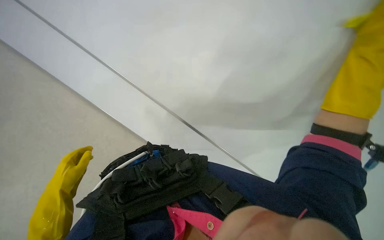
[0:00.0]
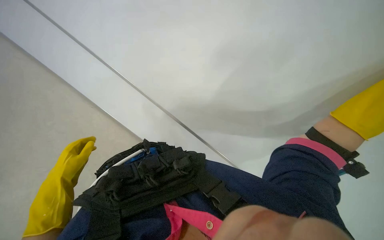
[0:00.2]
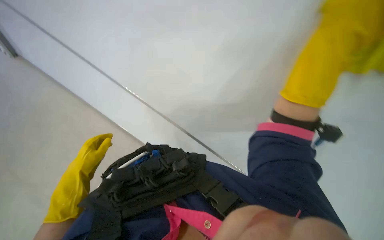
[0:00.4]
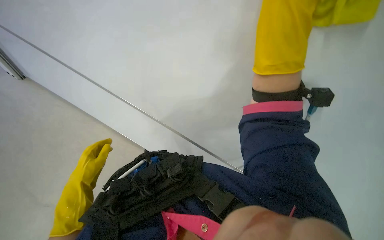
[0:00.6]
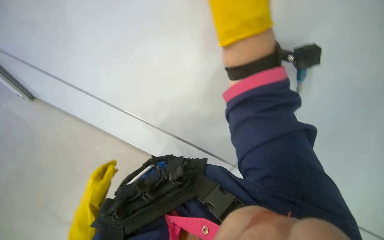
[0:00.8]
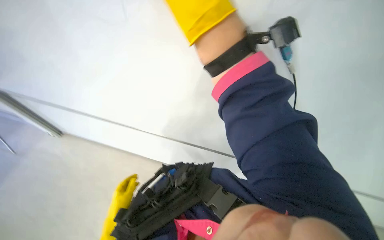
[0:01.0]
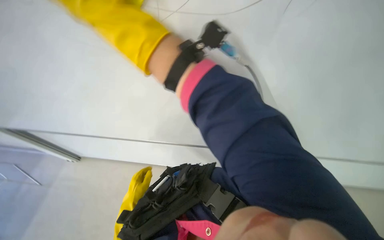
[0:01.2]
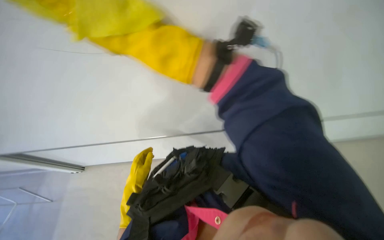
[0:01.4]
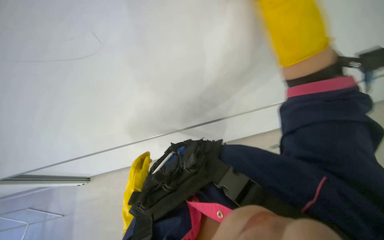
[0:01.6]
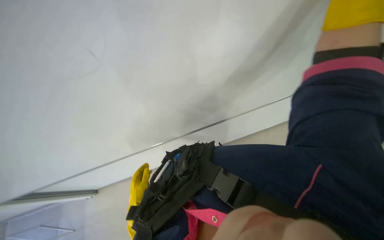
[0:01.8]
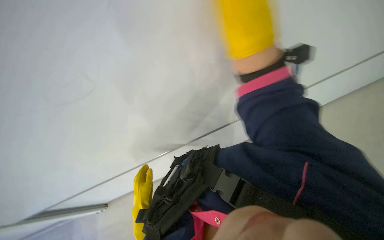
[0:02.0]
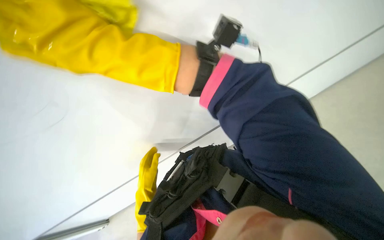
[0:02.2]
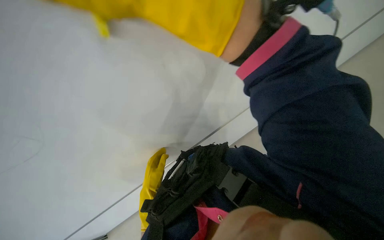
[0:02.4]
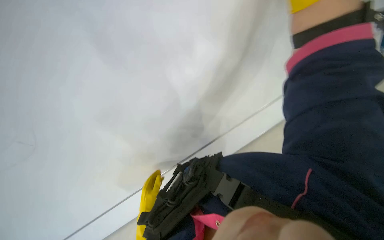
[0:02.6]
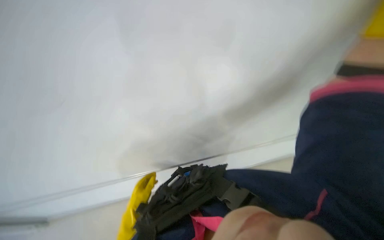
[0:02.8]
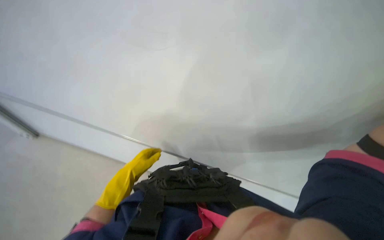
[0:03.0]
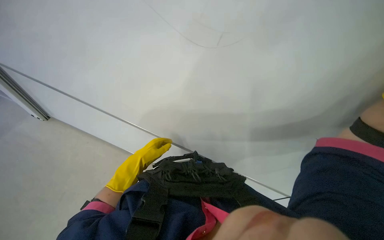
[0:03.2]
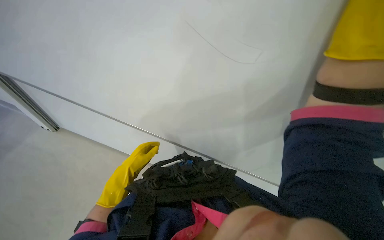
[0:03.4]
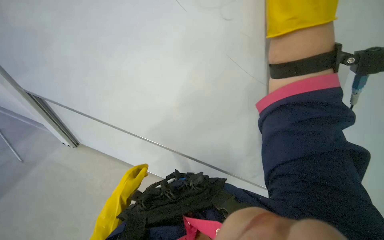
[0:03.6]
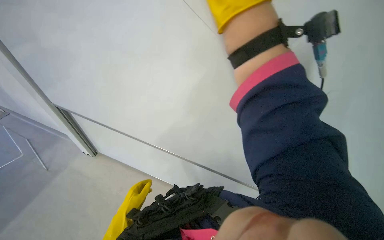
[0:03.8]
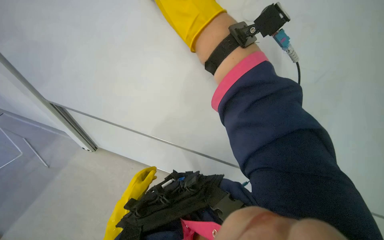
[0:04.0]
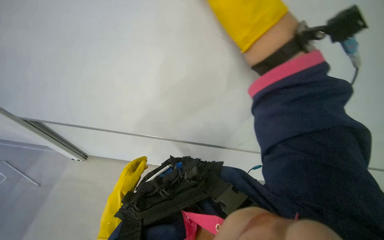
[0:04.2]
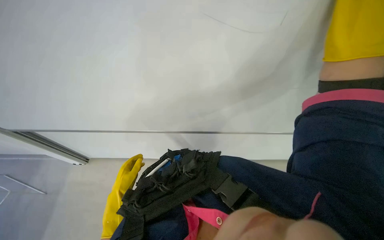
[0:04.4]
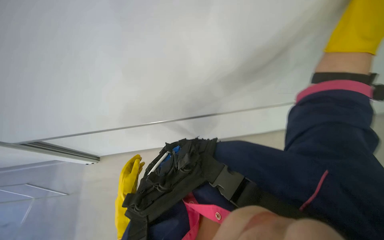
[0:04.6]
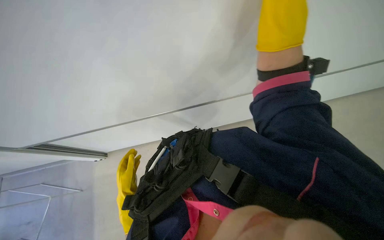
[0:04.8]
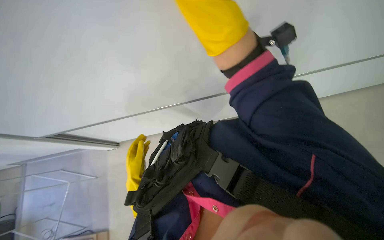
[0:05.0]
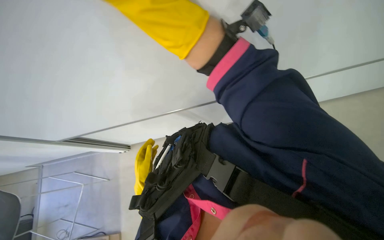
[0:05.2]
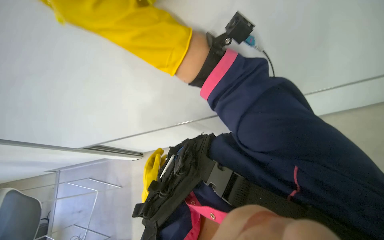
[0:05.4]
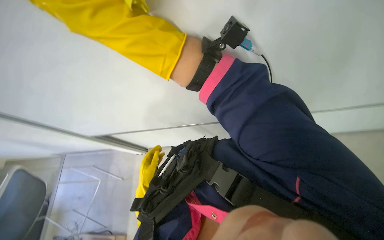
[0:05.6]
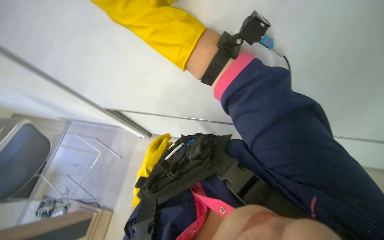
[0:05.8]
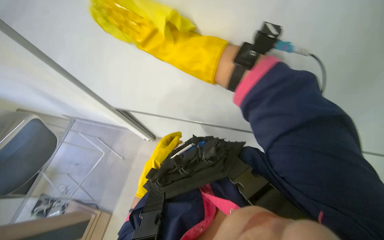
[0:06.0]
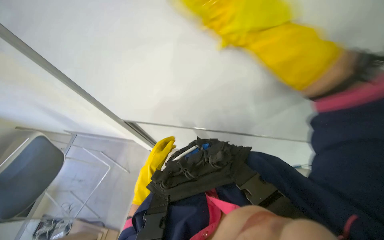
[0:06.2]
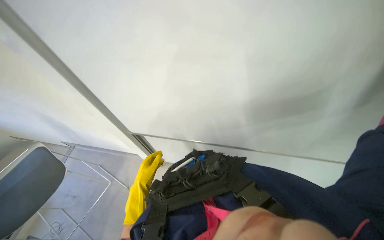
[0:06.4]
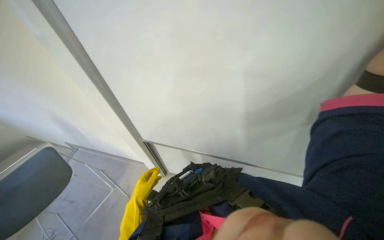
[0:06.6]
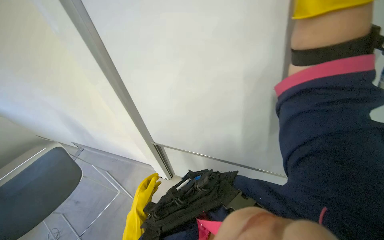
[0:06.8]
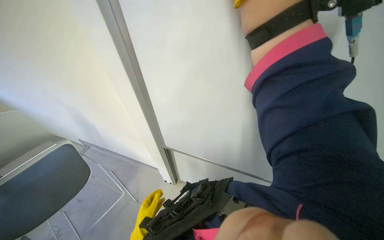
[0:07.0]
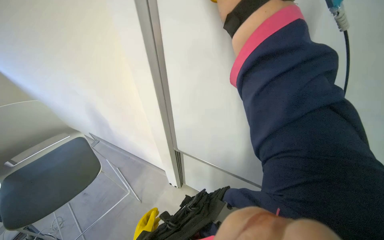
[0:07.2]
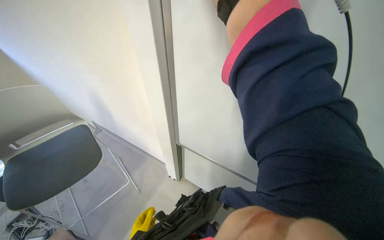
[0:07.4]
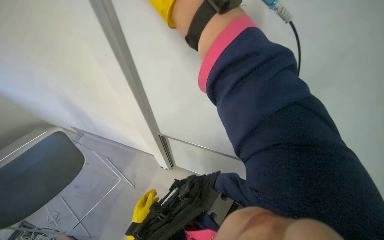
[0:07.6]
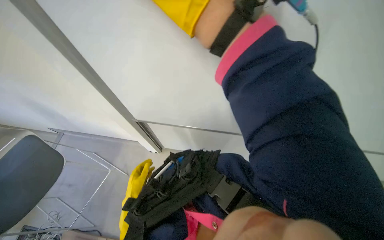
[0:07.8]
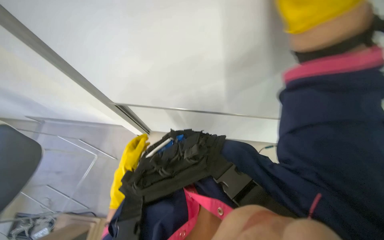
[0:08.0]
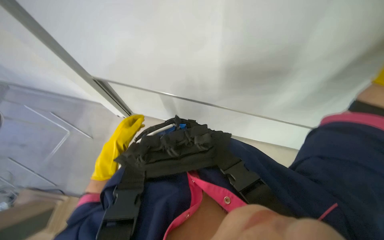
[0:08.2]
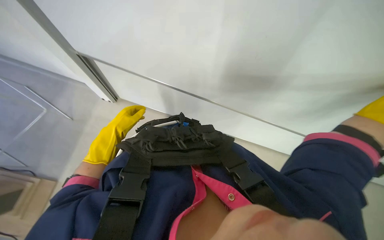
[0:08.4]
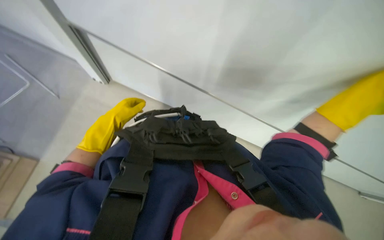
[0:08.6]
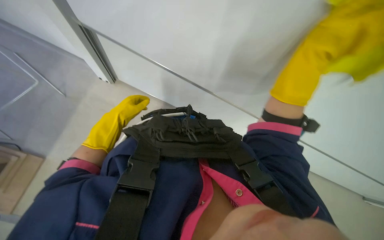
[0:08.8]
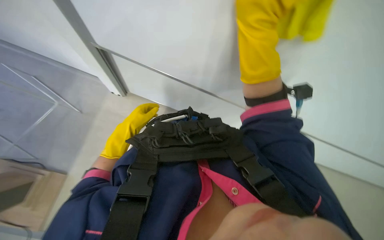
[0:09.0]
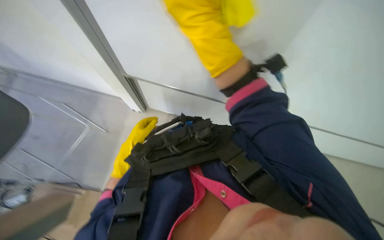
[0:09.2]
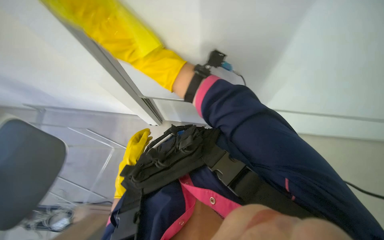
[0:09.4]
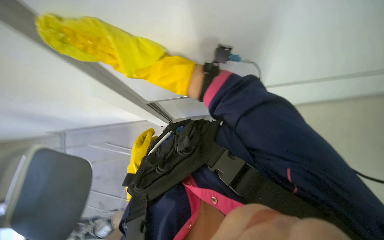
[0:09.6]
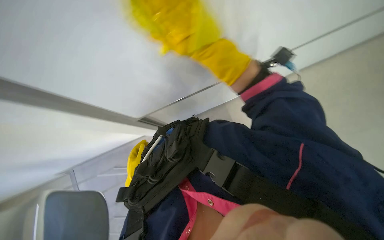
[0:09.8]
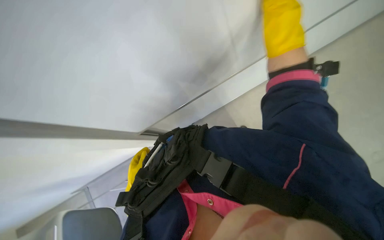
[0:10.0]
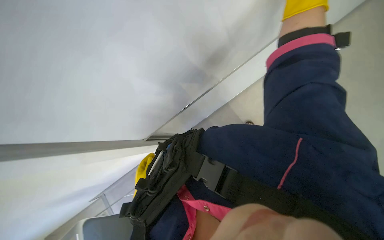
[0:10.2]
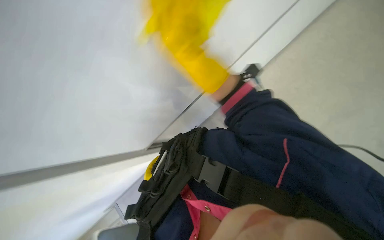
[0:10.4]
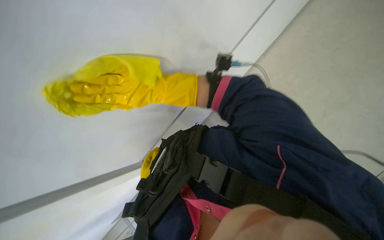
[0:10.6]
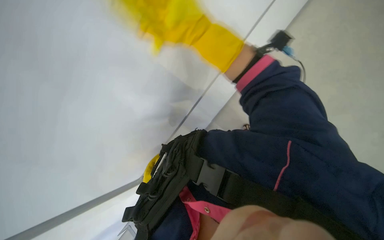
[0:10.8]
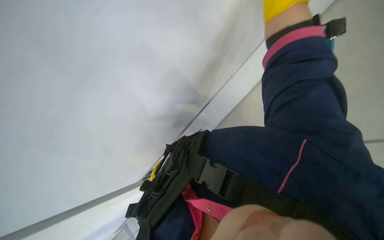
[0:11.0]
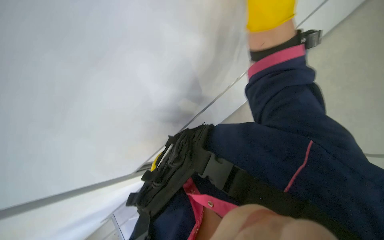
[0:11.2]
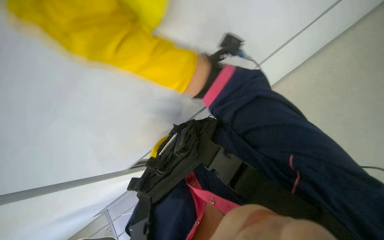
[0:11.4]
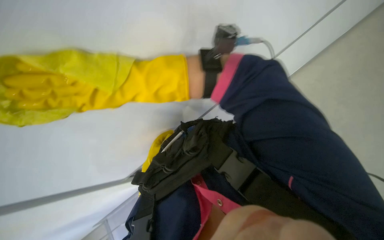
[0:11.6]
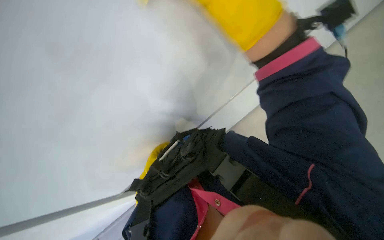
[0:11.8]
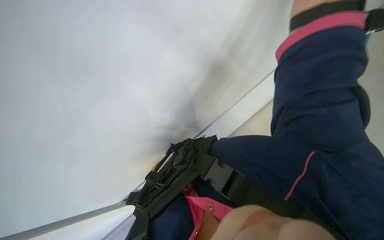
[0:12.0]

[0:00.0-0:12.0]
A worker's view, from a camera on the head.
Job: wiping surfaces.
The whole recording: Wiping white board. The worker wipes the white board with a yellow cleaning cloth.
0:00.0 to 0:01.6: The scene rotates counterclockwise by roughly 45 degrees.
0:01.6 to 0:03.0: The left hand is displaced to the left by some 10 cm.
0:03.0 to 0:04.4: The left hand goes farther from the camera and returns, some 15 cm each way.
0:04.4 to 0:06.0: The camera pitches downward, by about 20 degrees. The left hand moves farther from the camera and up the picture, about 40 cm.
0:06.0 to 0:07.6: The camera pitches upward, by some 15 degrees.
0:07.6 to 0:09.0: The wearer looks roughly 15 degrees further to the right. The wearer looks about 20 degrees further downward. The left hand moves up the picture, some 20 cm.
0:09.0 to 0:10.4: The camera is aimed about 15 degrees further to the left. Everything in view rotates about 55 degrees counterclockwise.

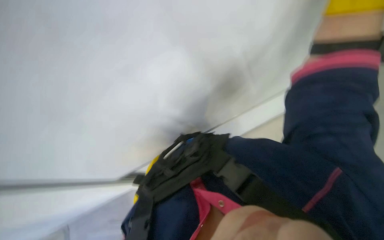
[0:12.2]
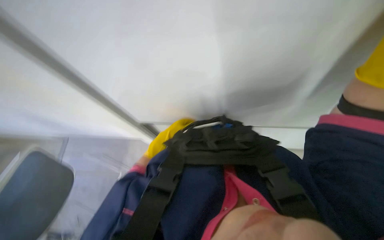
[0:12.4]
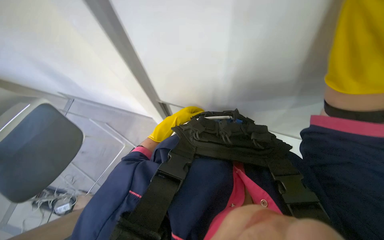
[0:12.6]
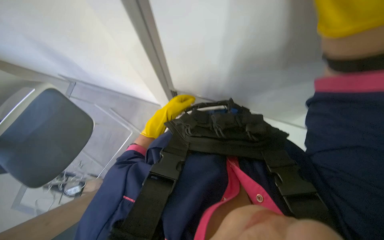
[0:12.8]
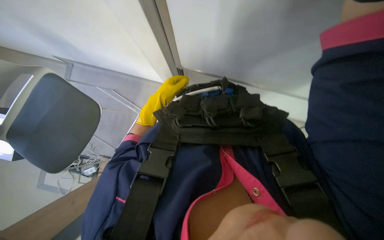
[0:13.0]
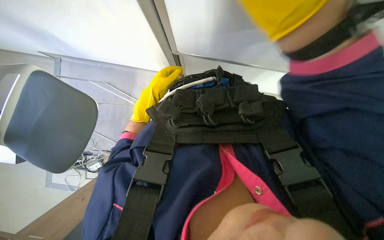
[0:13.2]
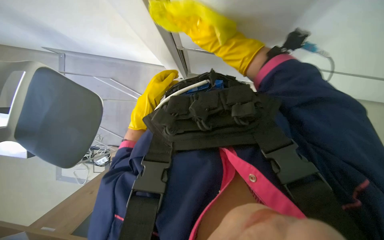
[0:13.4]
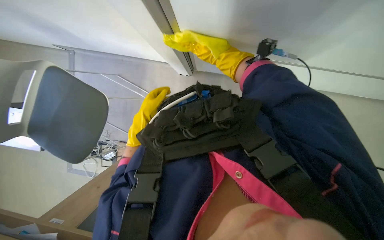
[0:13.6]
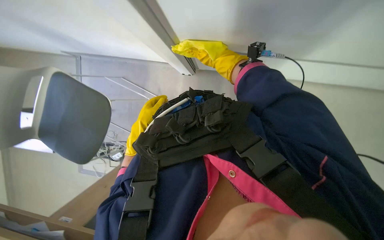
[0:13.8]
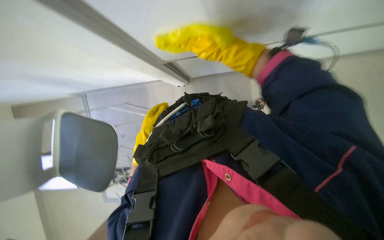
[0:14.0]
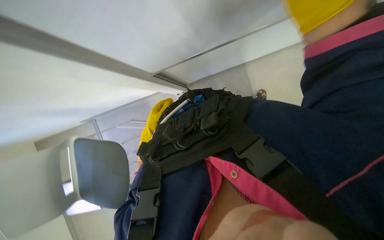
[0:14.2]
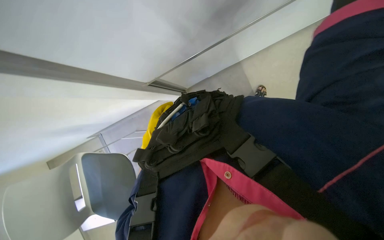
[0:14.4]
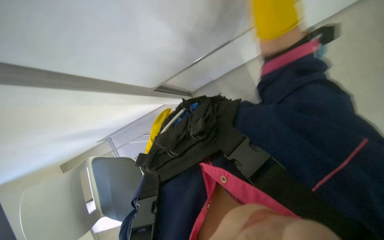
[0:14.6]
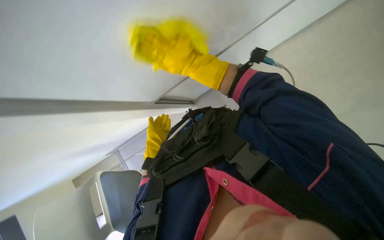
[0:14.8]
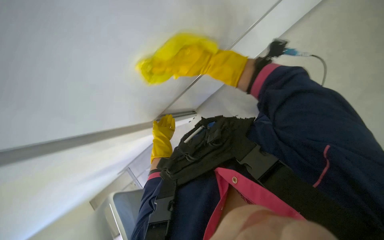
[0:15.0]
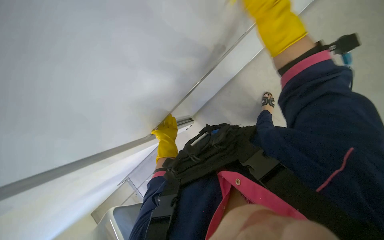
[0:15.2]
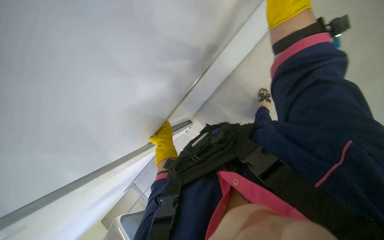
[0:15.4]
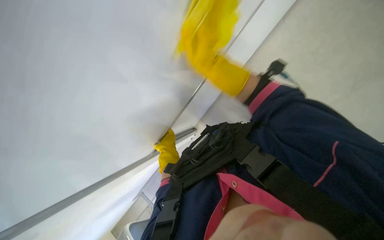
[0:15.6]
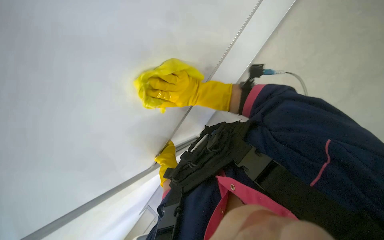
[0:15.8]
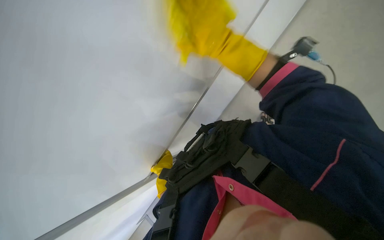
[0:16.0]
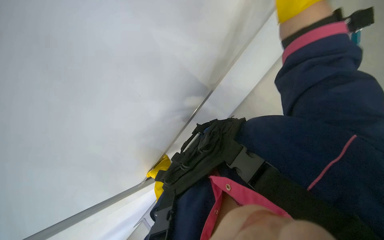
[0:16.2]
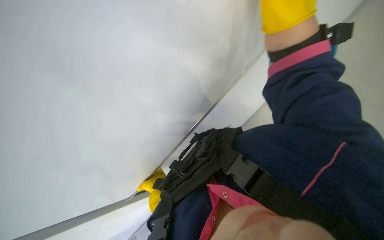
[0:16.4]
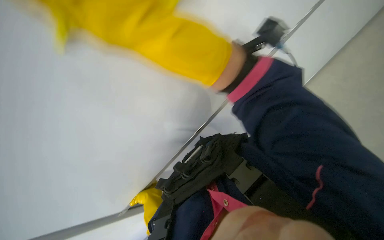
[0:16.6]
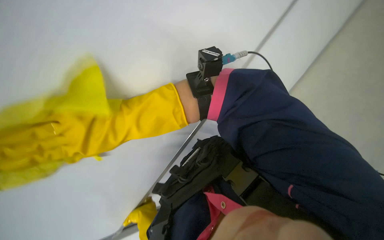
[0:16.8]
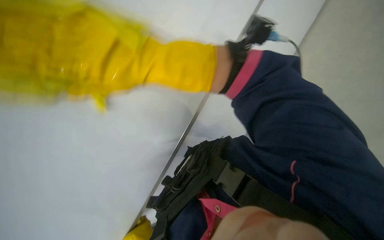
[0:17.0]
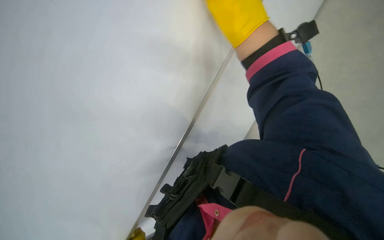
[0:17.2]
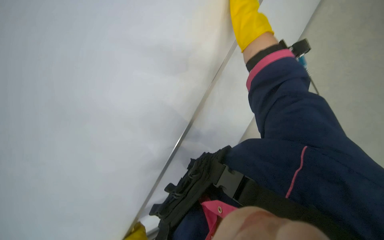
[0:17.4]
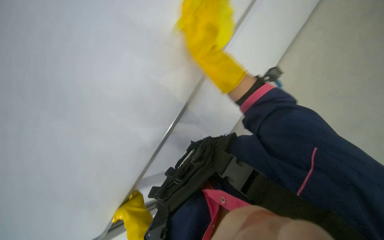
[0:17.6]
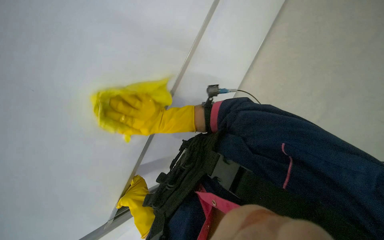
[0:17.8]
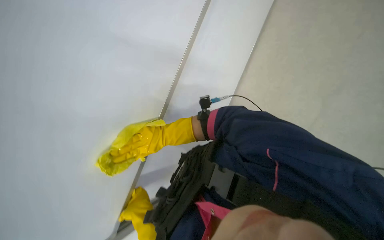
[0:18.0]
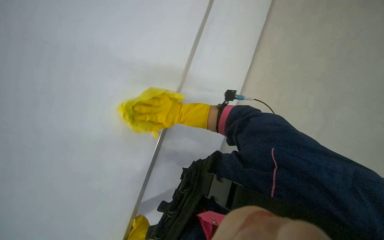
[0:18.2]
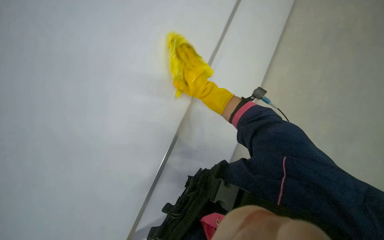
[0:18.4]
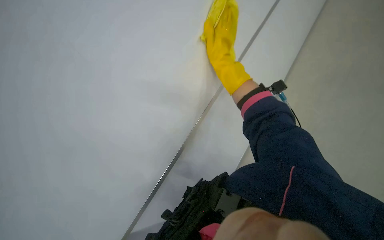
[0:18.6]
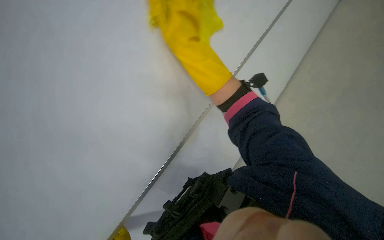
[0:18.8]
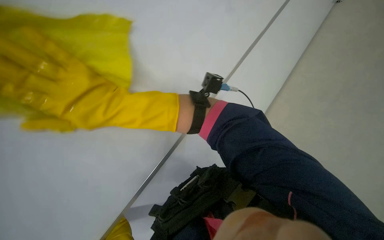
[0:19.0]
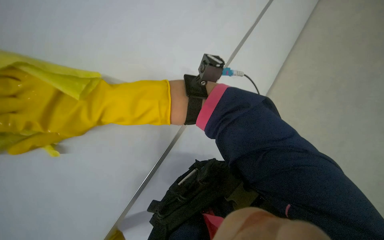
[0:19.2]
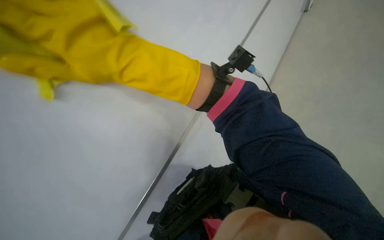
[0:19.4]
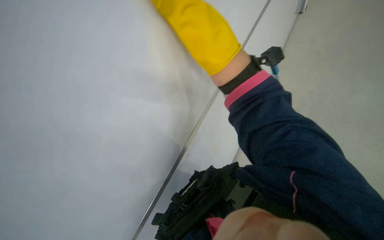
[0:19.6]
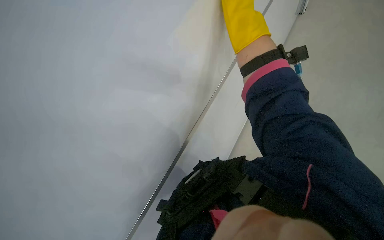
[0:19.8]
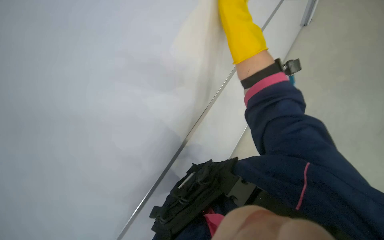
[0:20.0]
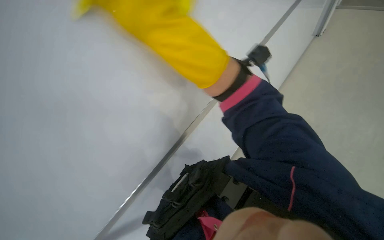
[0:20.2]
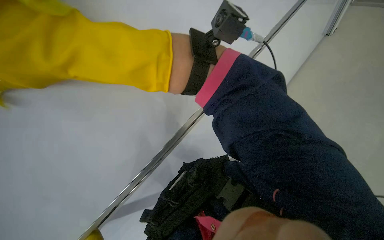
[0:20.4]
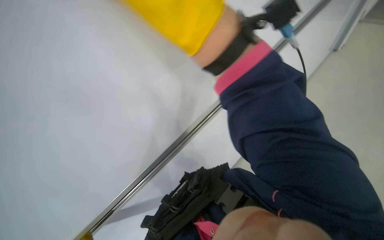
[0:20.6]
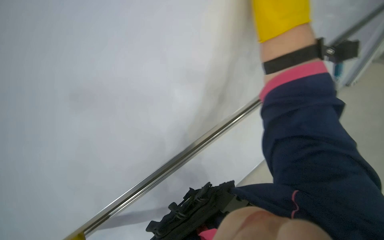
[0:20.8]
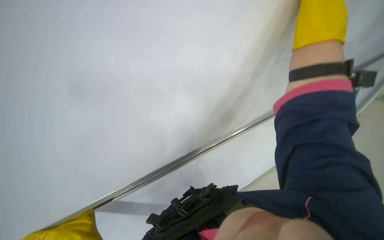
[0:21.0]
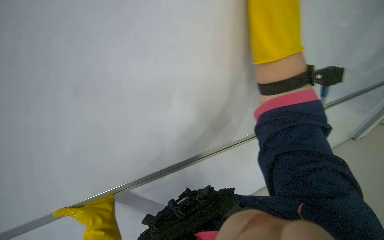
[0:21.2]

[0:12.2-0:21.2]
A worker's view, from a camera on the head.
Job: wiping surfaces.
The whole recording: Wiping white board. The worker wipes the white board with a yellow cleaning cloth.
0:12.2 to 0:13.8: The wearer looks some 40 degrees further downward.
0:13.8 to 0:15.2: The right hand travels nearer to the camera, to the right and up the picture by some 20 cm.
0:18.2 to 0:19.8: The scene rotates clockwise by some 35 degrees.
0:19.8 to 0:21.2: The wearer looks about 15 degrees further upward.
